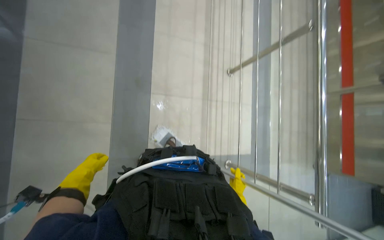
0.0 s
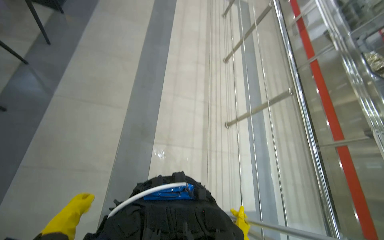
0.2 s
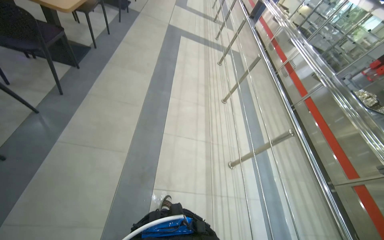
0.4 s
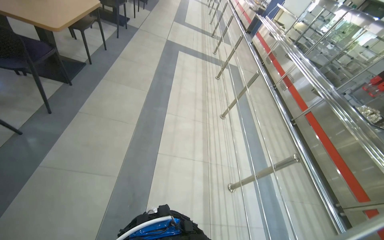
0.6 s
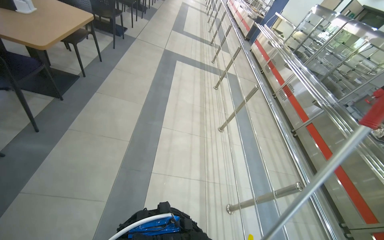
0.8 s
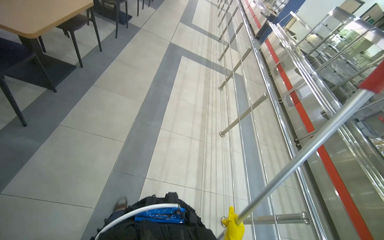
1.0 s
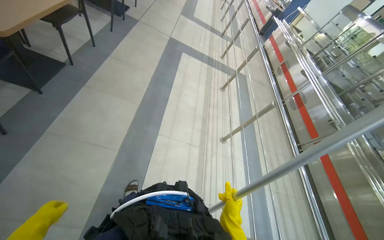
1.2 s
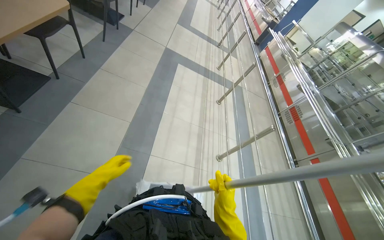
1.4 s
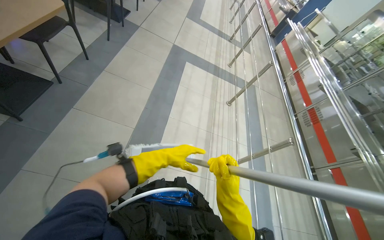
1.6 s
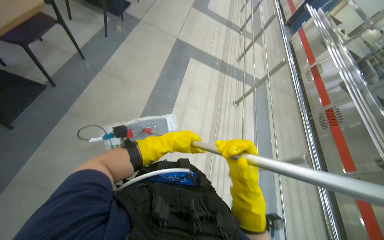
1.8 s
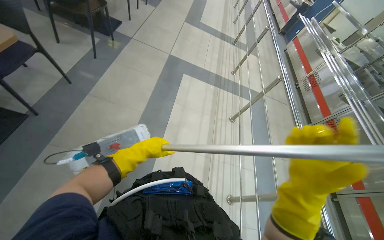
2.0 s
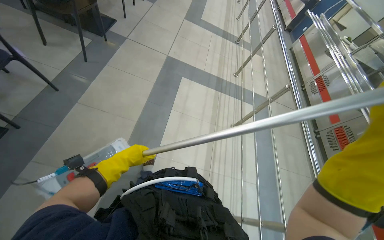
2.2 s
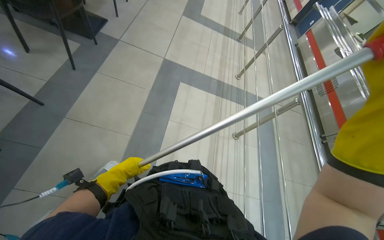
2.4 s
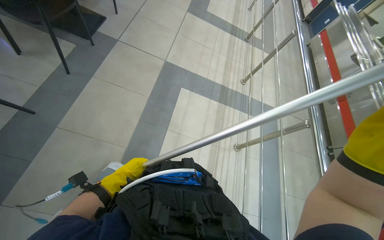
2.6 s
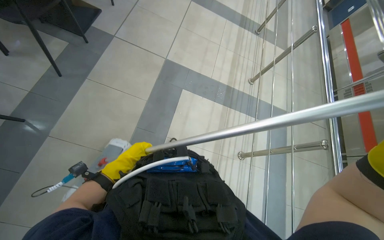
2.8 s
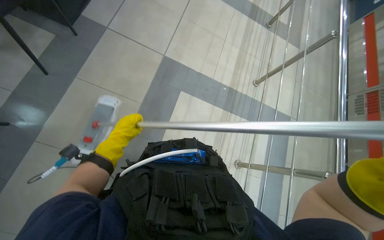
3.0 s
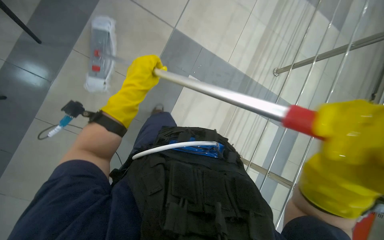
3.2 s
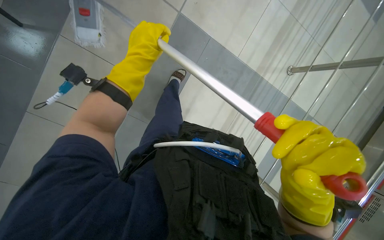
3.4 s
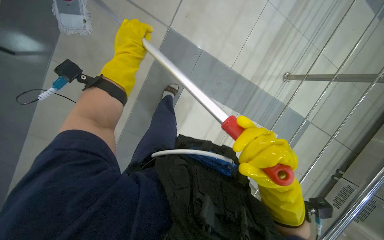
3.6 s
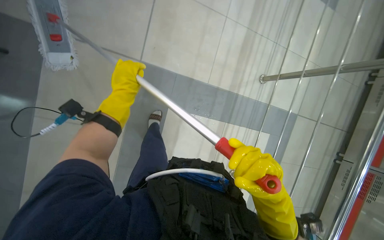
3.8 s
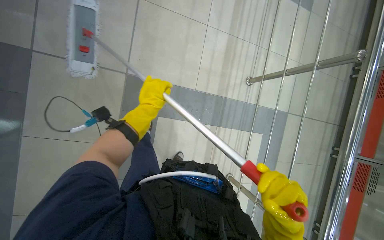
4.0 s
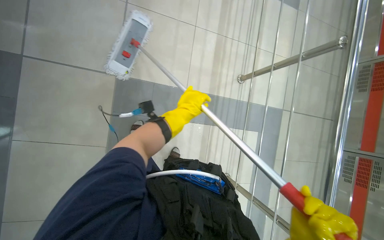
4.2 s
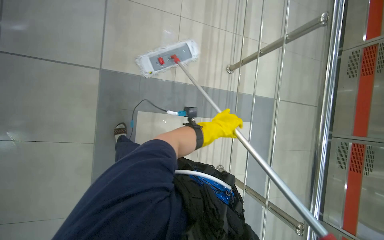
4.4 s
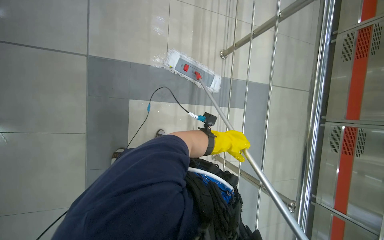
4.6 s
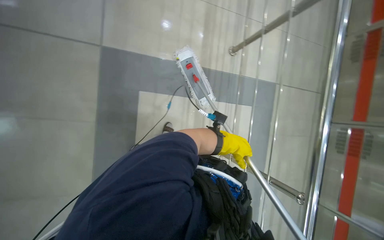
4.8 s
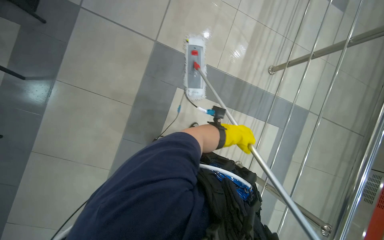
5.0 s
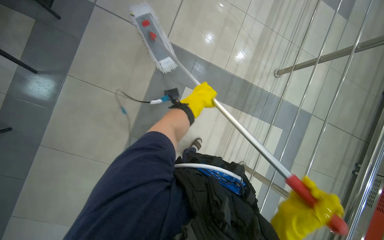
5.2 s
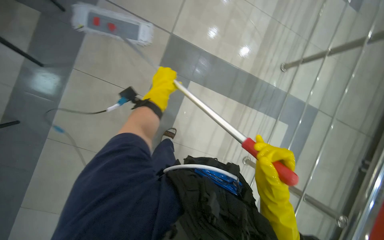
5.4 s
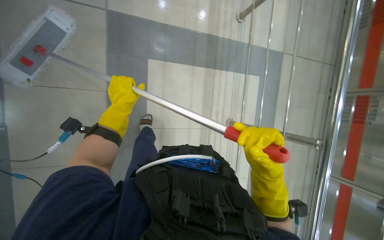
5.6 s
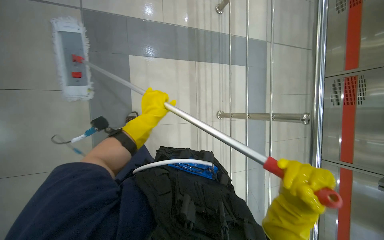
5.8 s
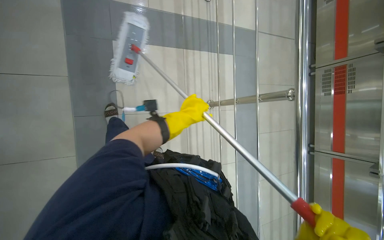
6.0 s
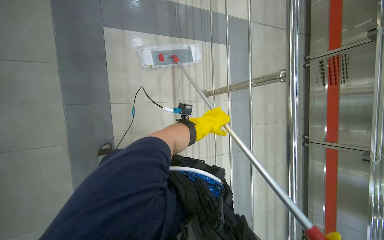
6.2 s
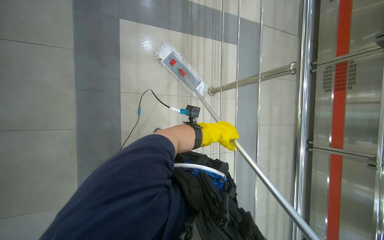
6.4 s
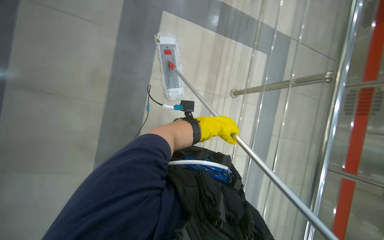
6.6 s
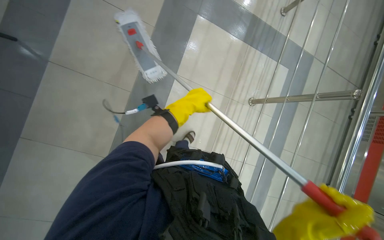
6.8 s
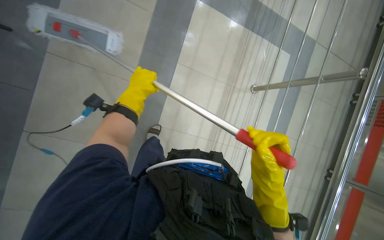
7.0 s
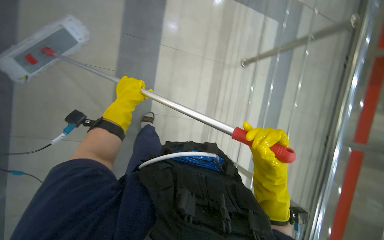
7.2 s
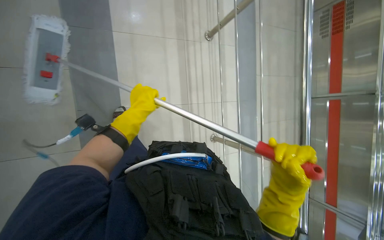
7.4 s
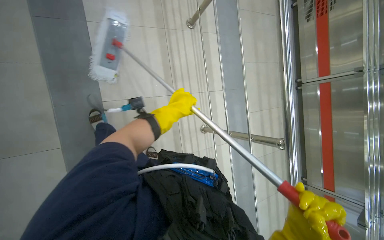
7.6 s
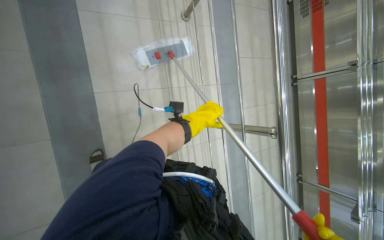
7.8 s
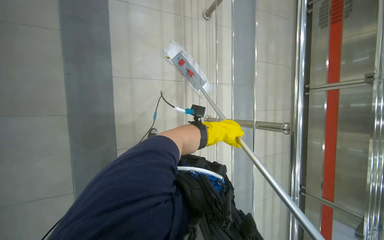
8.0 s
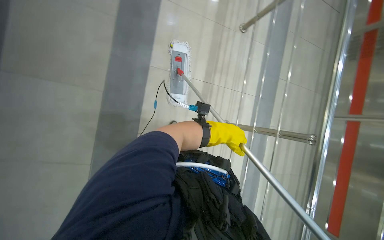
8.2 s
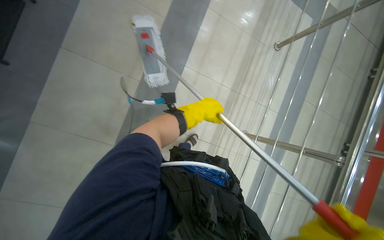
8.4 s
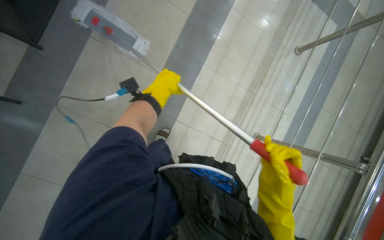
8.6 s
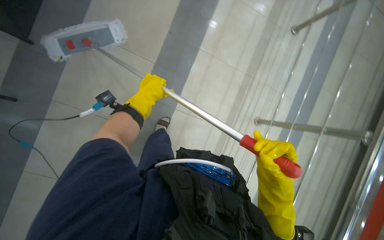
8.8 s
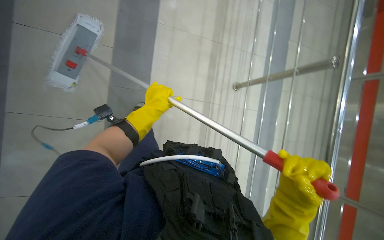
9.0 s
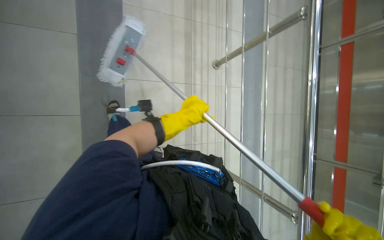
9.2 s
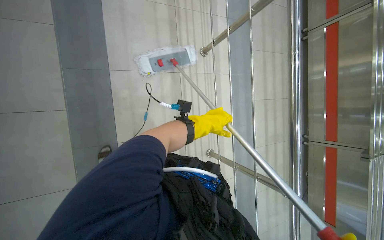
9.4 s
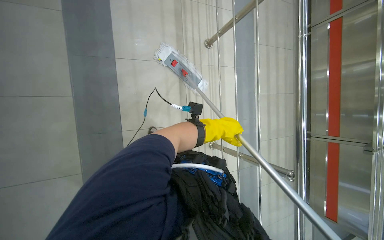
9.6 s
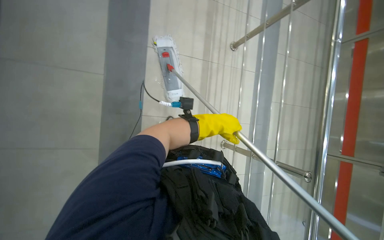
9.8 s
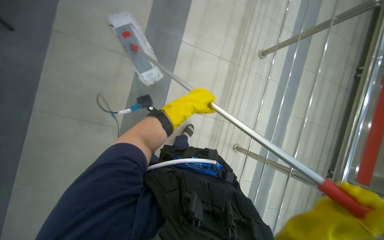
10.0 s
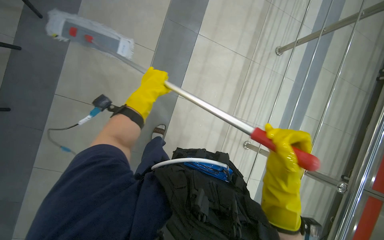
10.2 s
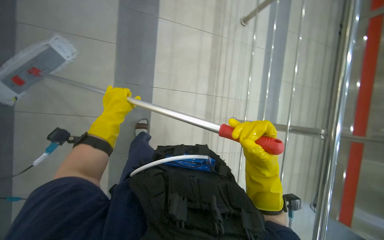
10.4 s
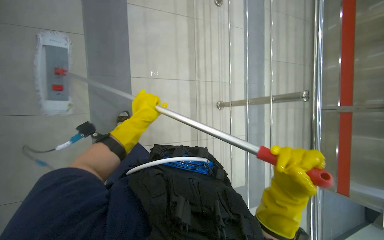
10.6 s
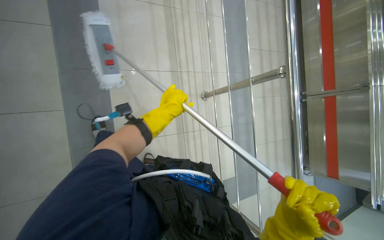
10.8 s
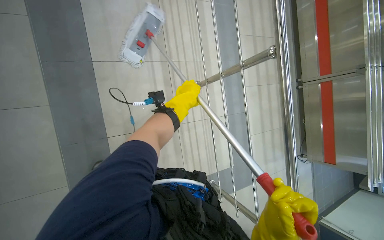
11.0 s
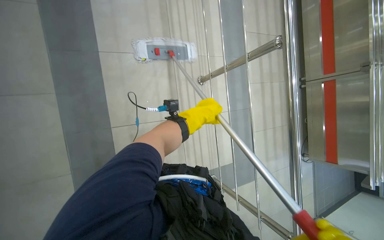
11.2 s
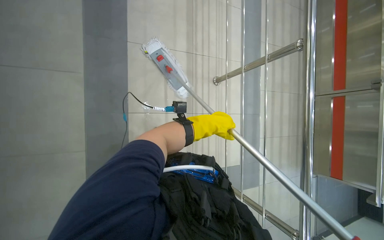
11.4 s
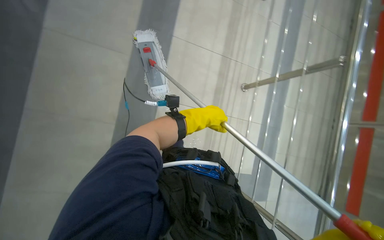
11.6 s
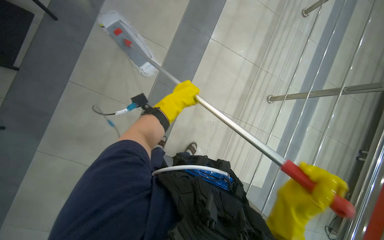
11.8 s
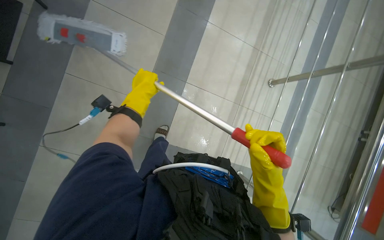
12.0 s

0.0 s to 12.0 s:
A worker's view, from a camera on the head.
Job: mopping floor.
The whole recording: Mopping cafeteria floor. The worker mops the cafeteria floor with a mop and bucket.
0.0 to 1.6 s: The camera is carried some 1 m. The view tilts approximately 35 degrees upward.
1.6 to 3.0 s: The head travels some 1.5 m. The wearer looks some 15 degrees further downward.
3.0 to 4.4 s: The left hand heads to the right, covering about 40 cm.
6.0 to 7.6 s: The left hand swings left and right, about 30 cm each way, with 2 reversals.
9.0 to 10.4 s: The view tips downward by some 10 degrees. The left hand moves approximately 20 cm to the right and comes back.

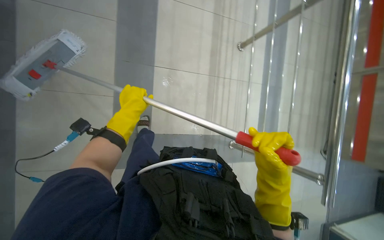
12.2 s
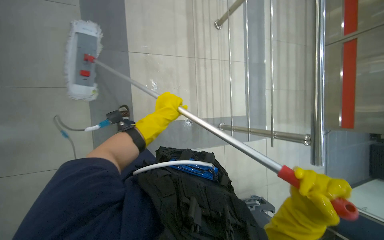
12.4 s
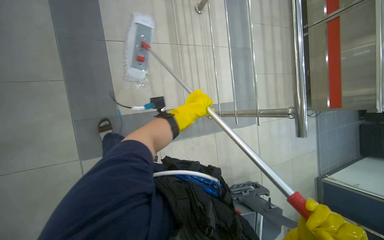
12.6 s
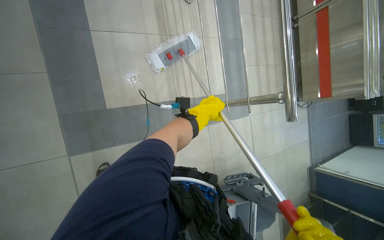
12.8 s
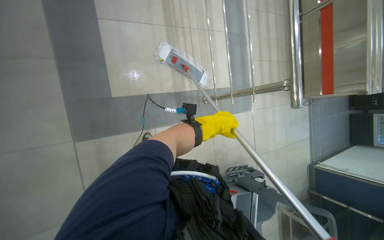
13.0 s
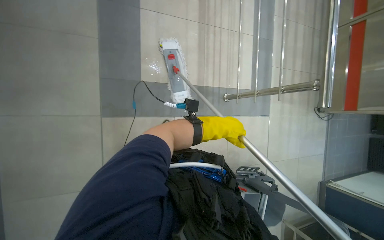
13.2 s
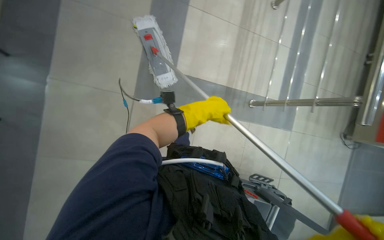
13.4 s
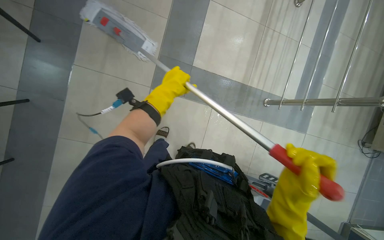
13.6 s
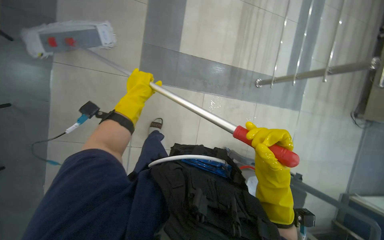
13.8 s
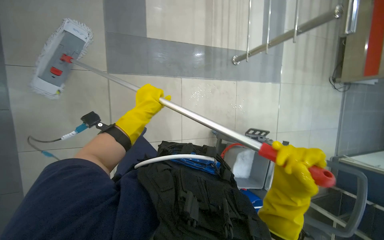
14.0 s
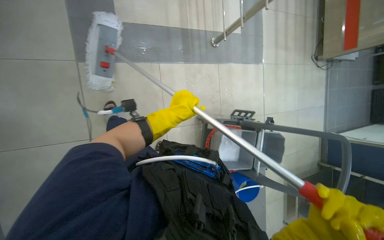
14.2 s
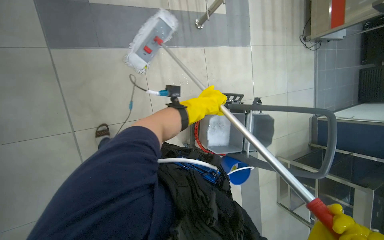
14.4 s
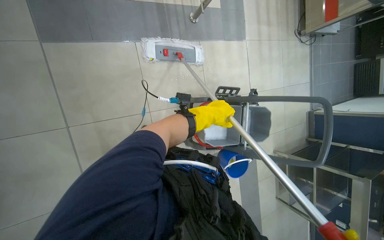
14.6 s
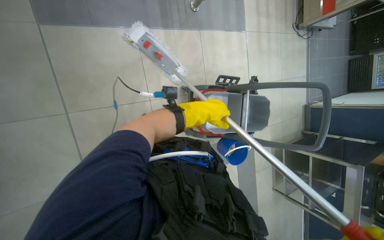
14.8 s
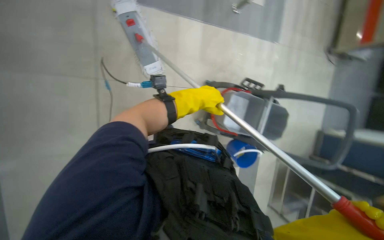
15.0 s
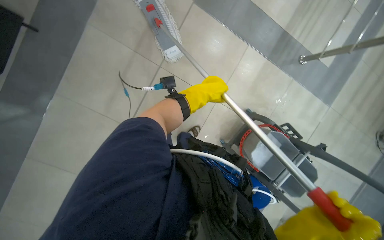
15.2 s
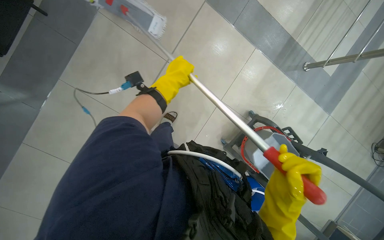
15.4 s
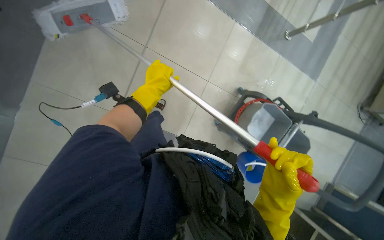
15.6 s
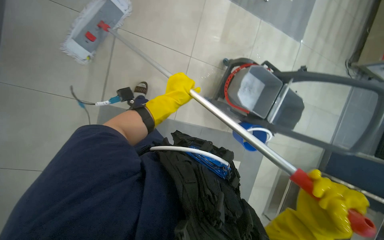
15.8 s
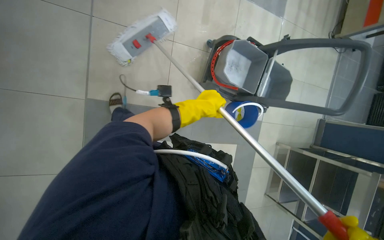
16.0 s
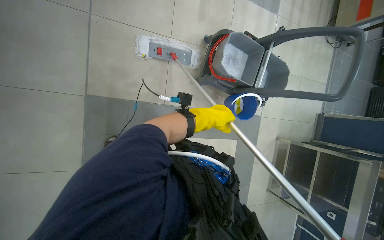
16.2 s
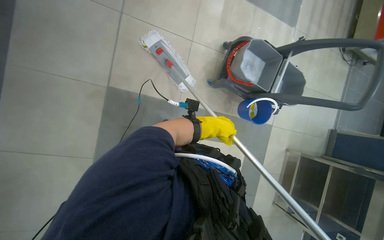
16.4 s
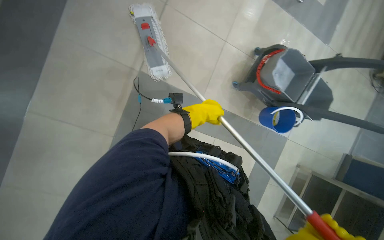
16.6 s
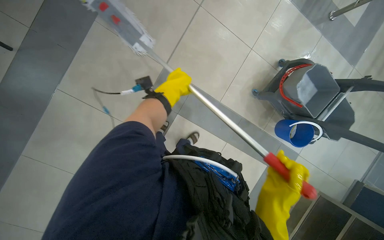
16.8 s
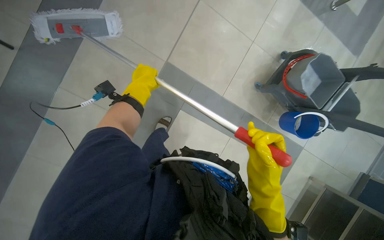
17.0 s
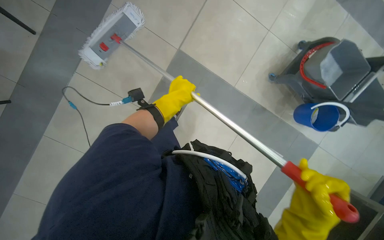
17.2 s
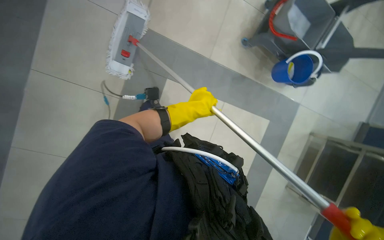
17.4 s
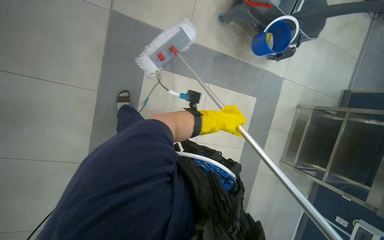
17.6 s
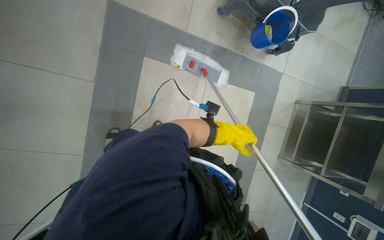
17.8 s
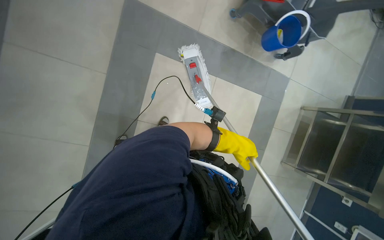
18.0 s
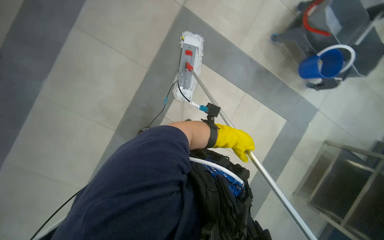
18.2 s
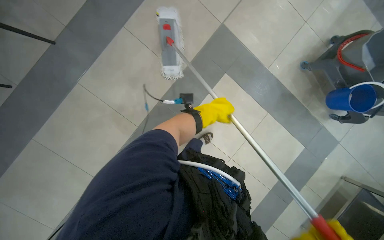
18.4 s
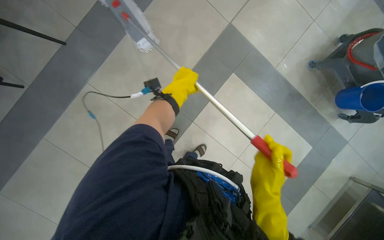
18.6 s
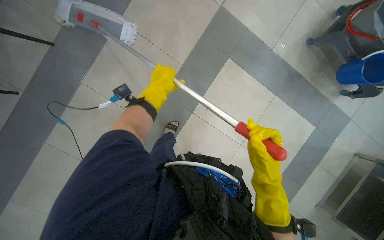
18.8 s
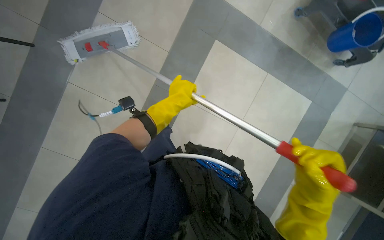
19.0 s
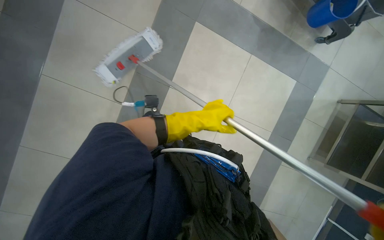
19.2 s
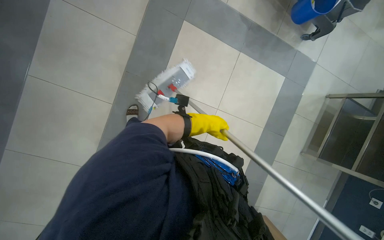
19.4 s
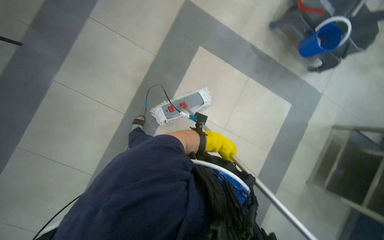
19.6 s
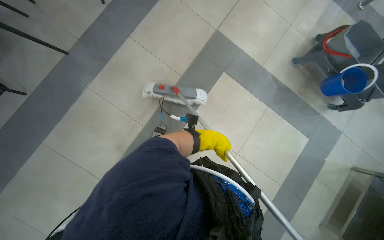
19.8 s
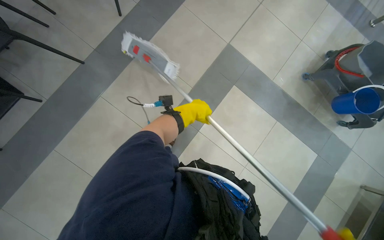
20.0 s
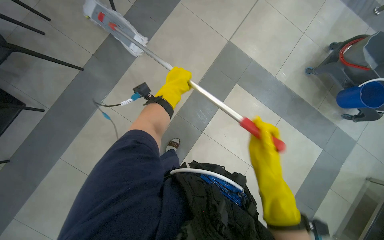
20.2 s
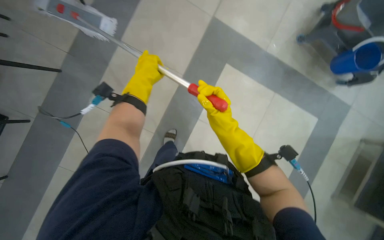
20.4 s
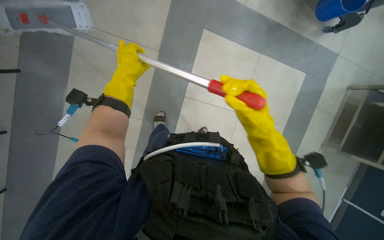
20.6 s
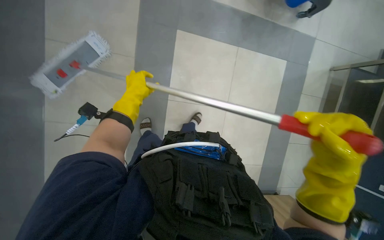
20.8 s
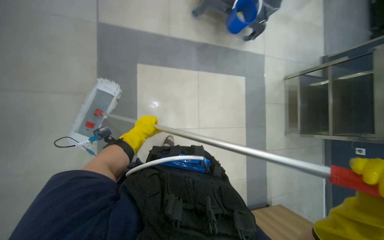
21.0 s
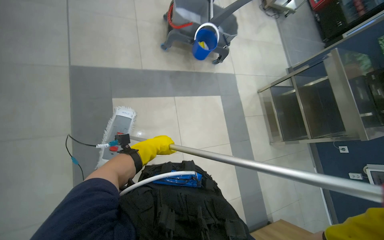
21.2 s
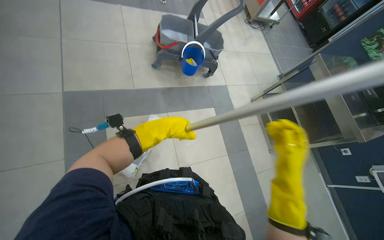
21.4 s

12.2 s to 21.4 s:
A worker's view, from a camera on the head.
Job: mopping floor.
The whole recording: Mopping cafeteria floor. The worker mops the cafeteria floor with a mop and bucket.
12.2 to 13.8 s: The wearer moves some 50 cm.
13.8 to 15.2 s: The camera travels roughly 40 cm.
16.8 to 18.4 s: The camera is carried some 70 cm.
18.4 to 19.8 s: The left hand travels down the picture by roughly 25 cm, and reaches some 20 cm to the left, then returns.
19.8 to 21.4 s: Everything in view rotates about 45 degrees counterclockwise.
